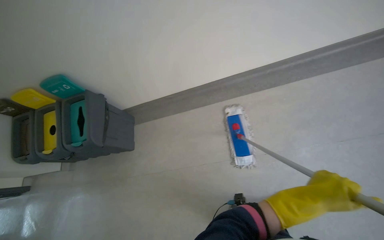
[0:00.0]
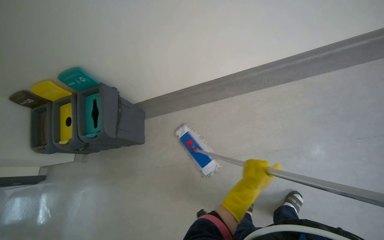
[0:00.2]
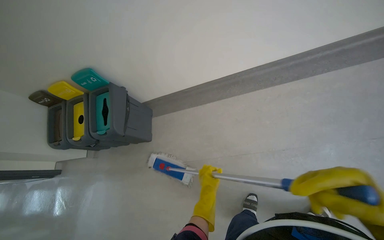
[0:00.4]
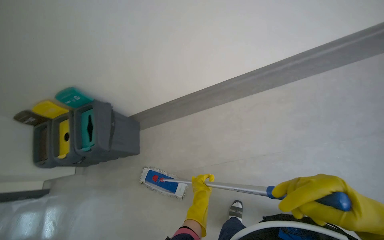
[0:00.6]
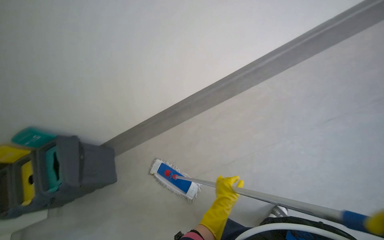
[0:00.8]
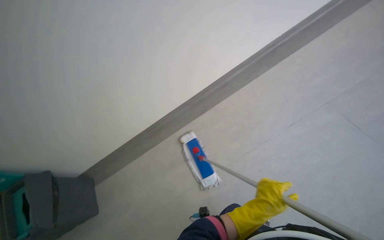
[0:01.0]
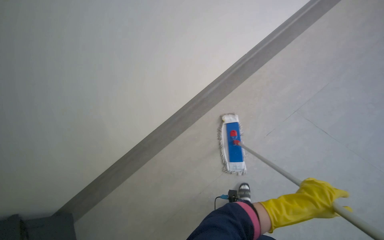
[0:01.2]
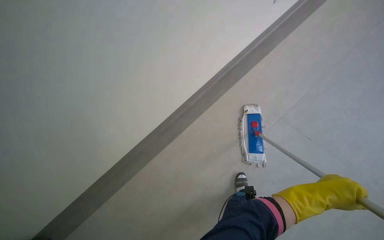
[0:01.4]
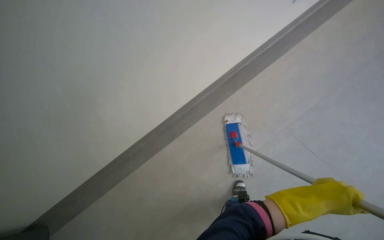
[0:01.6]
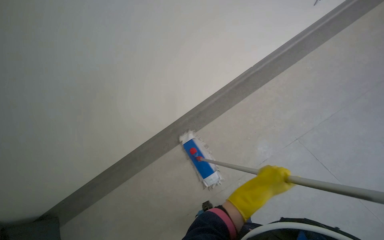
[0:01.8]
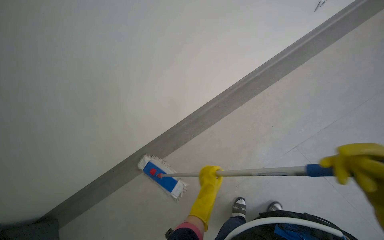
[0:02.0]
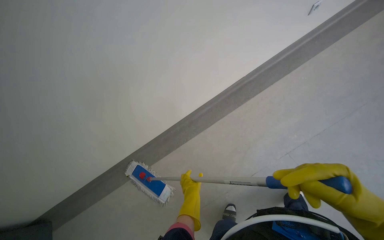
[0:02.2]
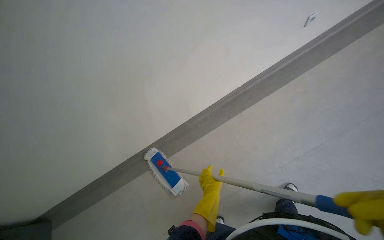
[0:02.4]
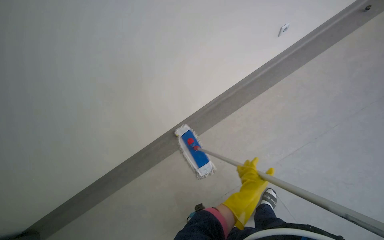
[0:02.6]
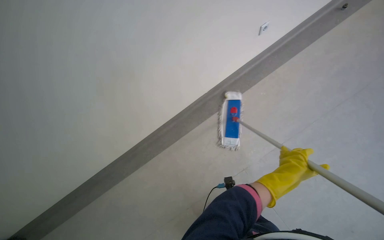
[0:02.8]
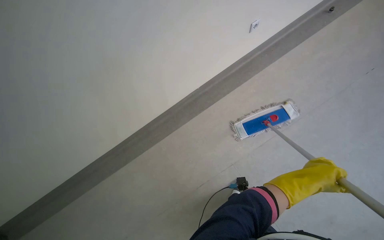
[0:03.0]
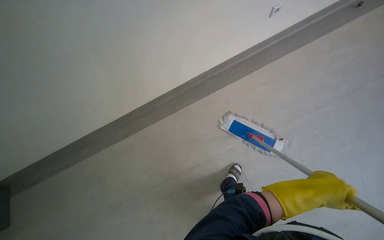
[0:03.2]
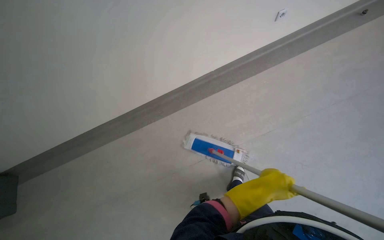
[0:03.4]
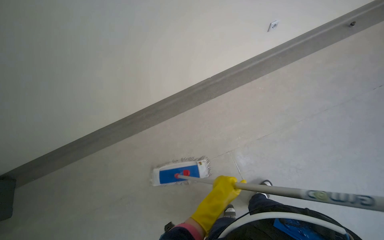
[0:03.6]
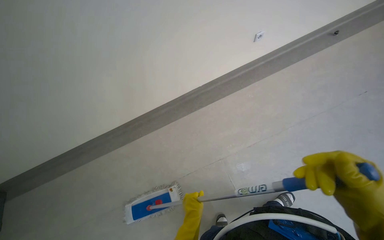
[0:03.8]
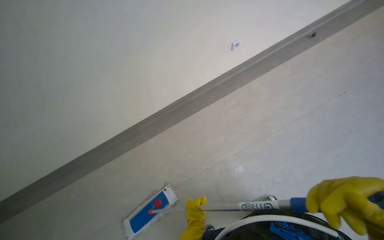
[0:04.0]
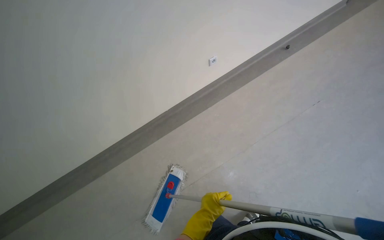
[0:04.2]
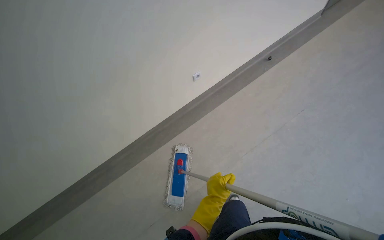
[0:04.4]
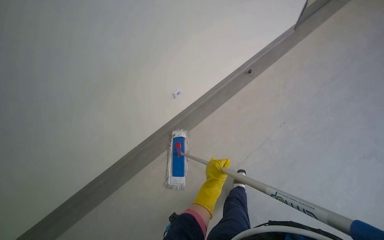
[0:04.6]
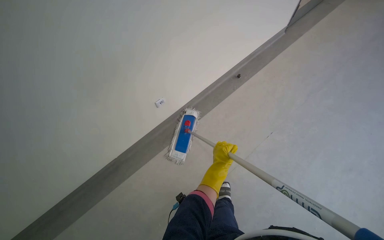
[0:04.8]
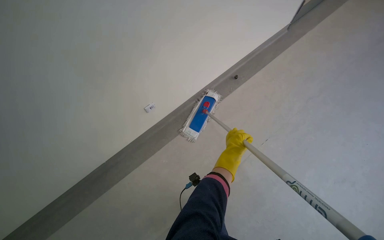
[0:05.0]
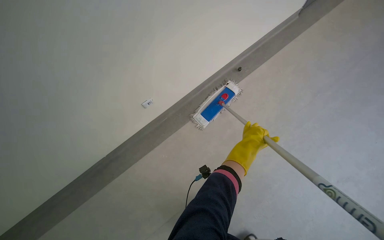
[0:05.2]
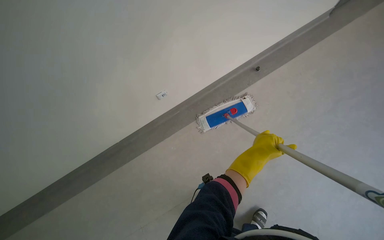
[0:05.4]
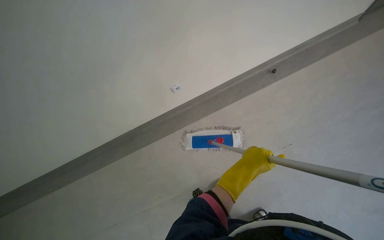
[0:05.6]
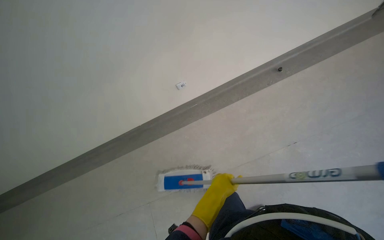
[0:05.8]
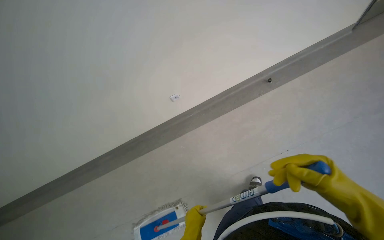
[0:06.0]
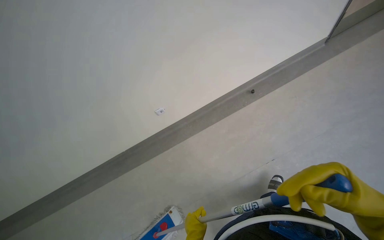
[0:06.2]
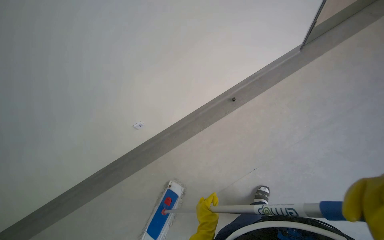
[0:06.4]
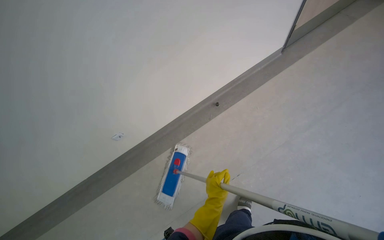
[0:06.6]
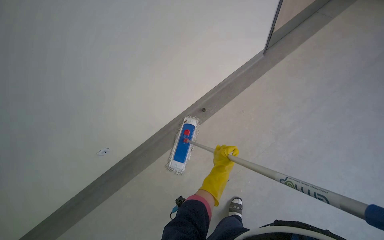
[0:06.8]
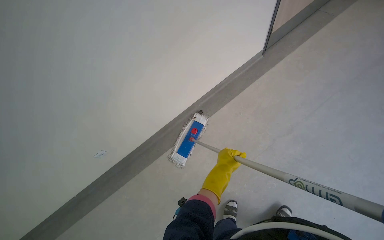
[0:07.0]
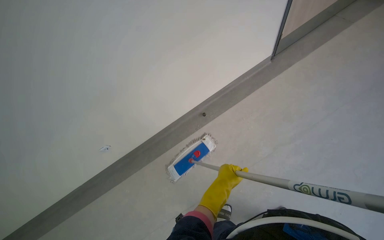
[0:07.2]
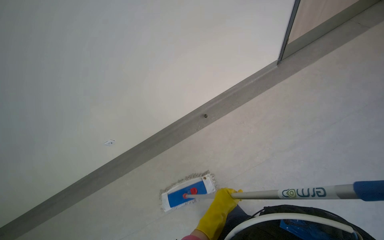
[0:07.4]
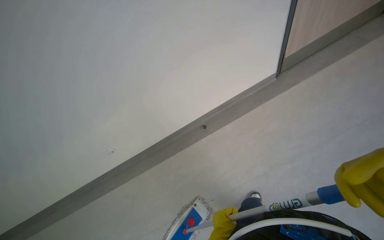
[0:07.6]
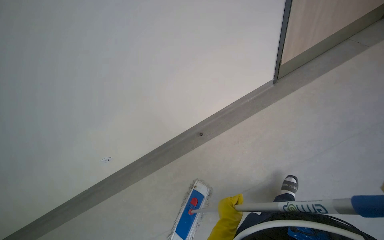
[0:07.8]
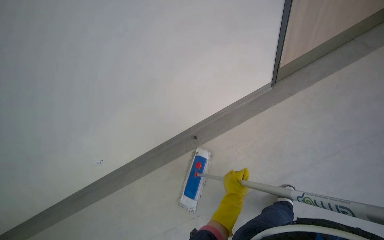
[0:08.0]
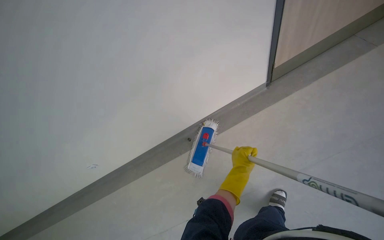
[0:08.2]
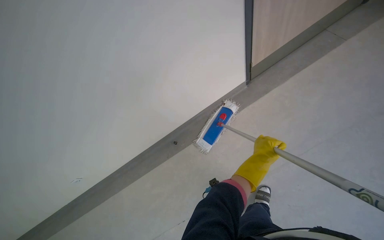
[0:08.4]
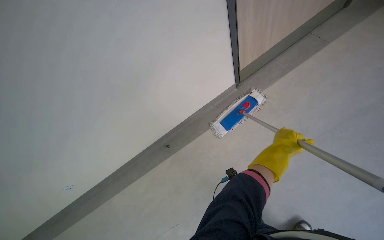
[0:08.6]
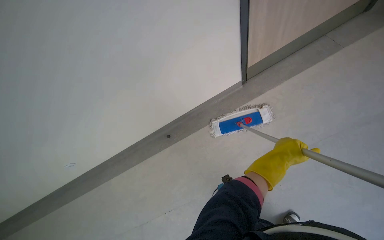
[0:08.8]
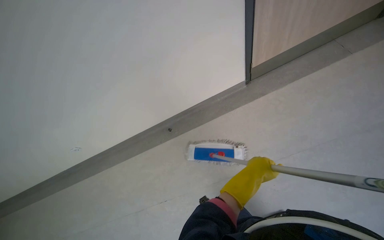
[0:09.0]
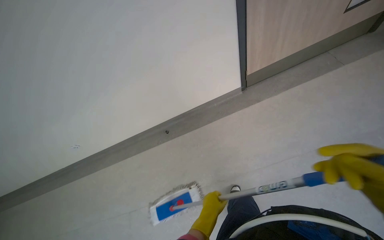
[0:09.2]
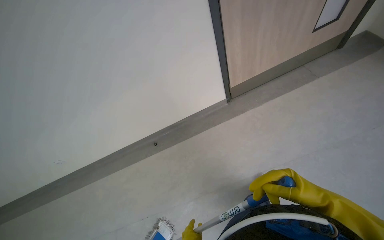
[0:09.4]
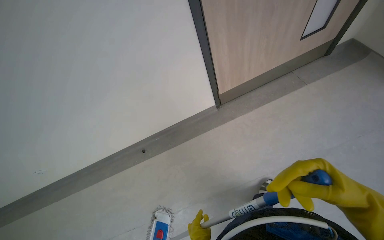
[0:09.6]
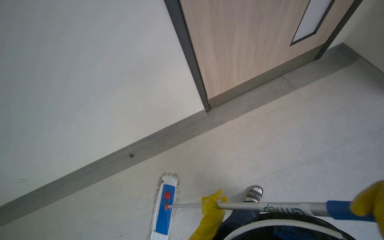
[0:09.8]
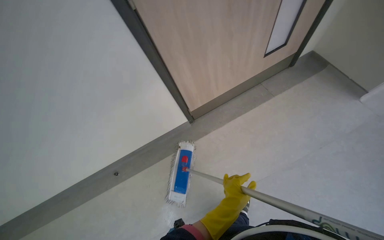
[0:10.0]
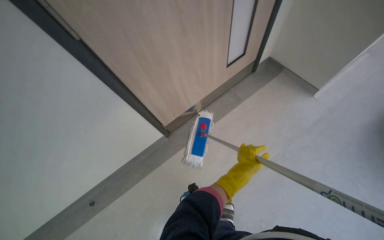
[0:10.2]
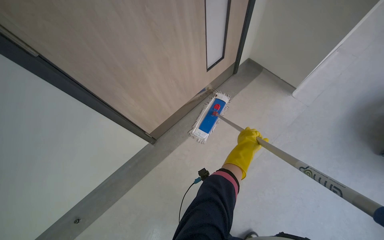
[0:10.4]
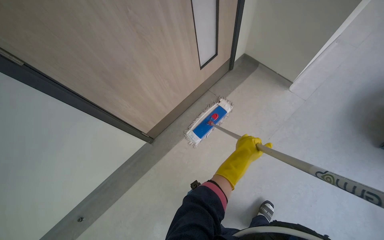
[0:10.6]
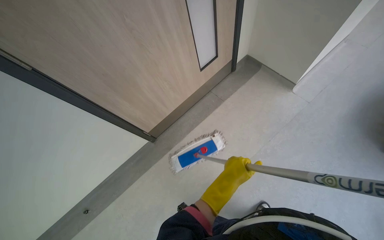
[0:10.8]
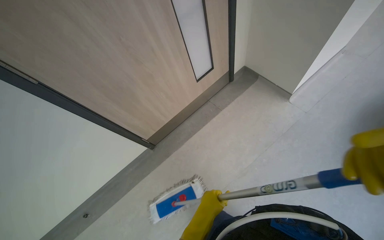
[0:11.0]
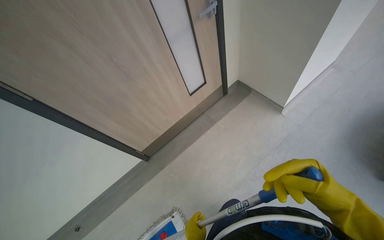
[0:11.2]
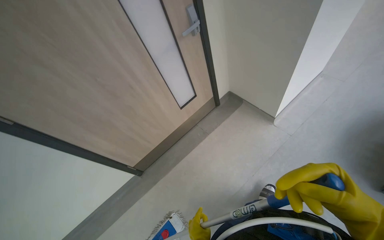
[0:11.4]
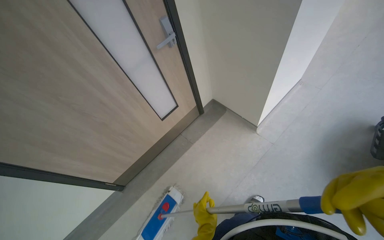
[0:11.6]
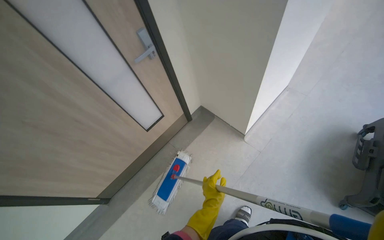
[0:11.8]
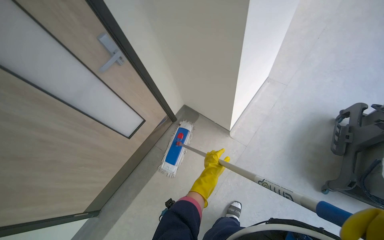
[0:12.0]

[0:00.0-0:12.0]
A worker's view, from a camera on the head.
Job: mopping floor.
The whole recording: Mopping hallway floor. The worker mops the hallway floor using a flat mop and a bucket.
0:00.0 to 0:01.6: The wearer moves to the right, approximately 50 cm.
0:01.6 to 0:03.0: The camera travels some 70 cm.
0:03.0 to 0:04.4: The camera is carried some 50 cm.
0:04.4 to 0:06.0: The head travels roughly 50 cm.
0:06.0 to 0:07.6: The head travels some 60 cm.
0:07.6 to 0:09.0: The camera travels approximately 60 cm. The camera pitches downward, by approximately 15 degrees.
0:09.0 to 0:10.4: The camera is carried some 70 cm. The wearer's head swings about 25 degrees to the right.
0:10.4 to 0:12.0: The camera is carried some 80 cm.

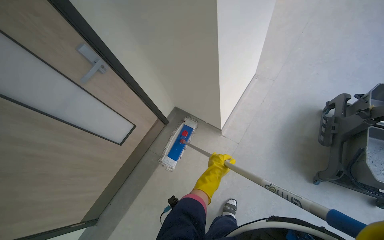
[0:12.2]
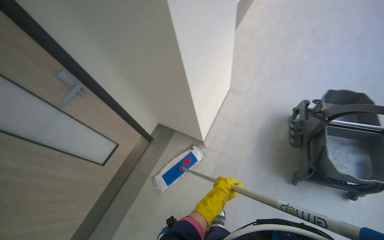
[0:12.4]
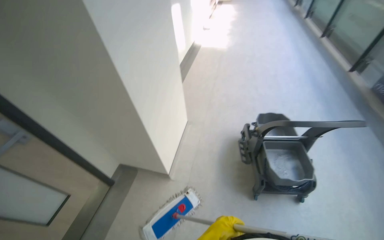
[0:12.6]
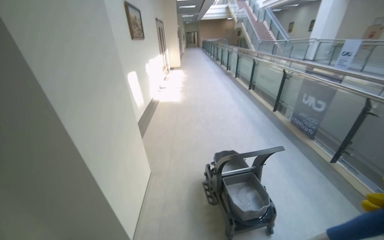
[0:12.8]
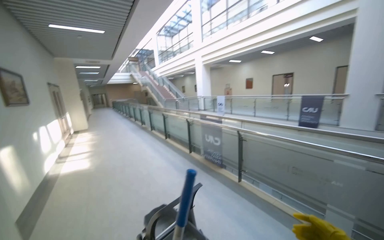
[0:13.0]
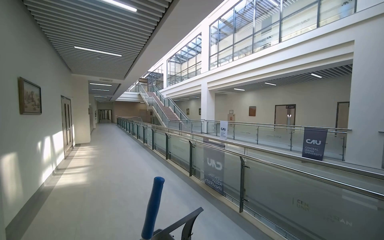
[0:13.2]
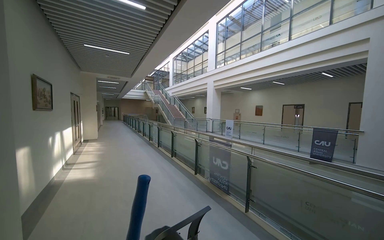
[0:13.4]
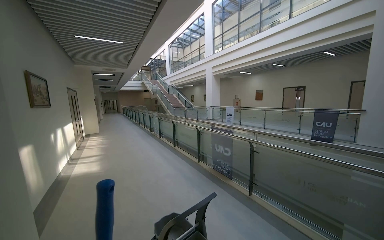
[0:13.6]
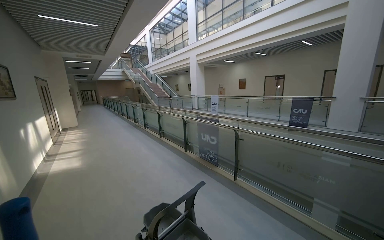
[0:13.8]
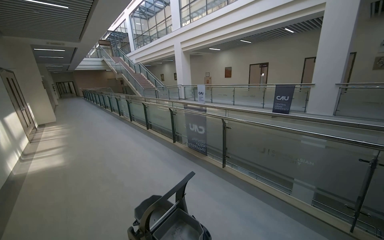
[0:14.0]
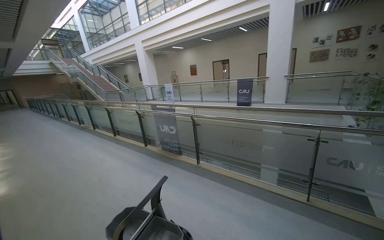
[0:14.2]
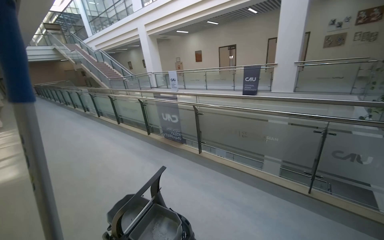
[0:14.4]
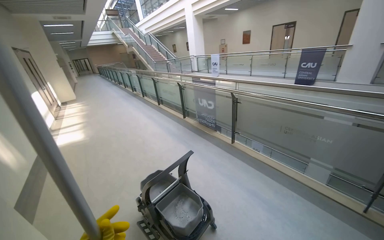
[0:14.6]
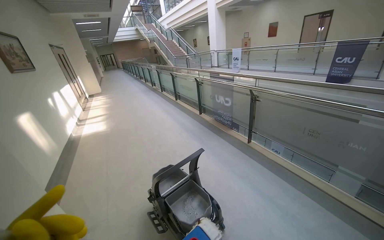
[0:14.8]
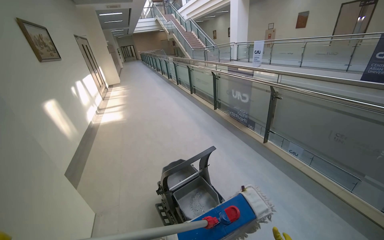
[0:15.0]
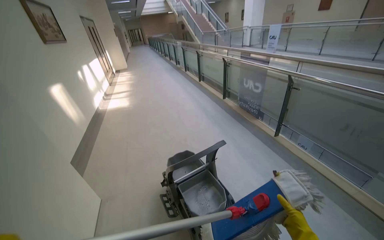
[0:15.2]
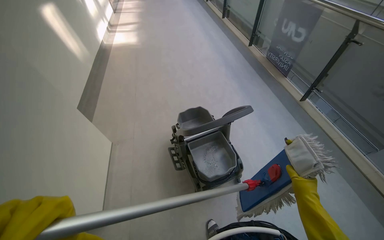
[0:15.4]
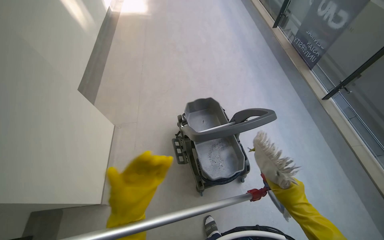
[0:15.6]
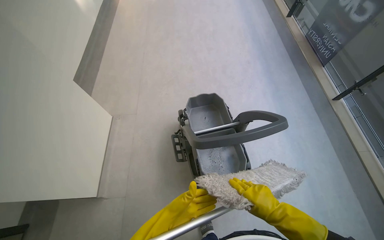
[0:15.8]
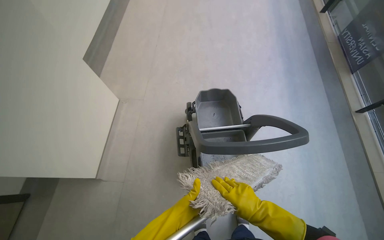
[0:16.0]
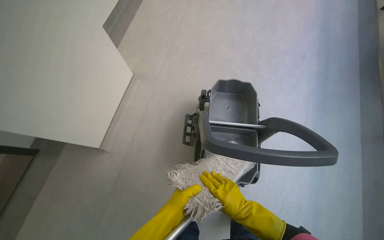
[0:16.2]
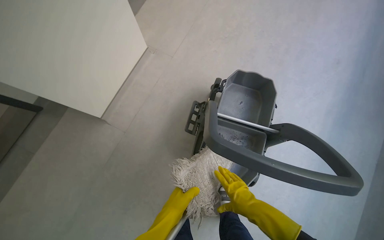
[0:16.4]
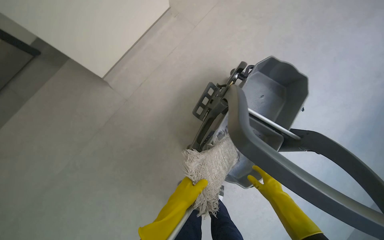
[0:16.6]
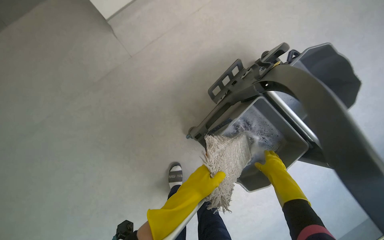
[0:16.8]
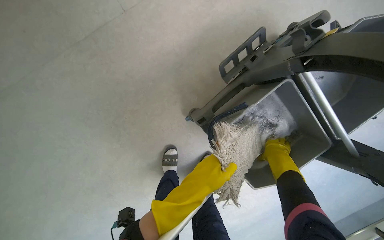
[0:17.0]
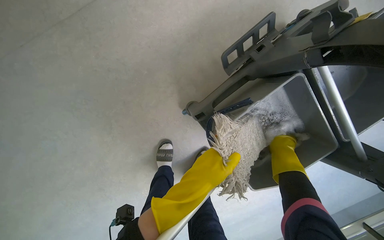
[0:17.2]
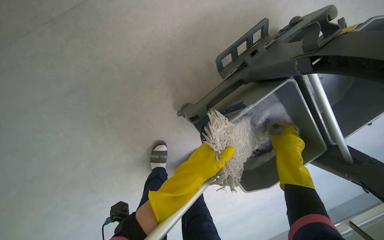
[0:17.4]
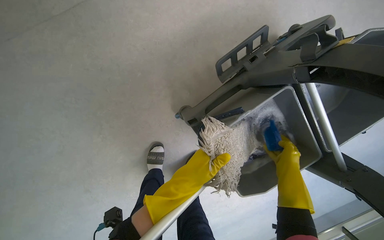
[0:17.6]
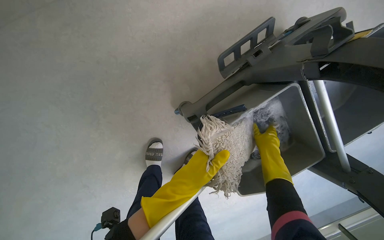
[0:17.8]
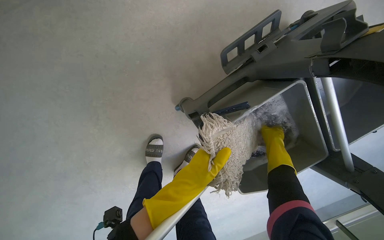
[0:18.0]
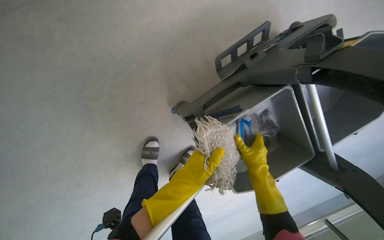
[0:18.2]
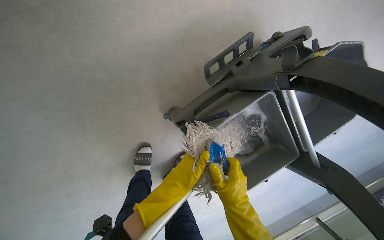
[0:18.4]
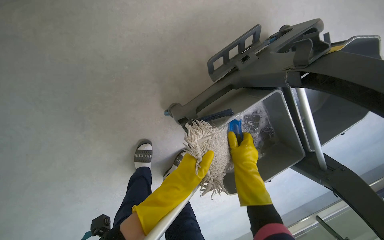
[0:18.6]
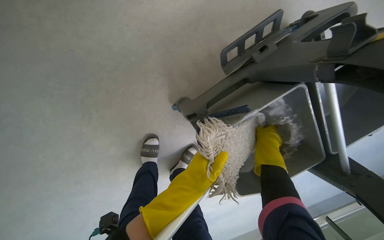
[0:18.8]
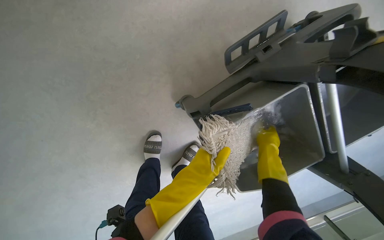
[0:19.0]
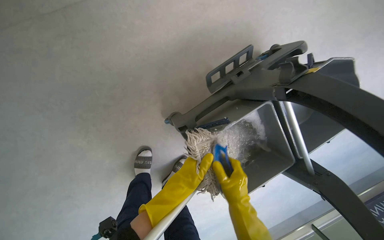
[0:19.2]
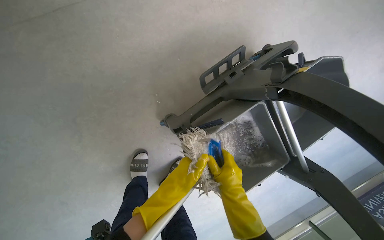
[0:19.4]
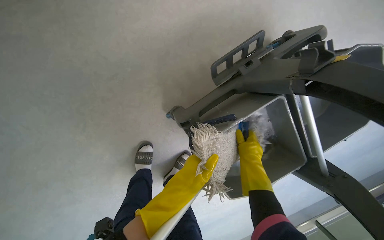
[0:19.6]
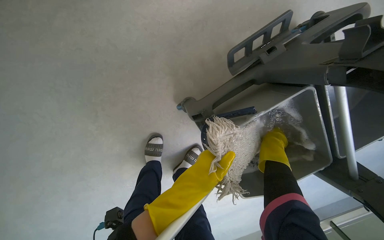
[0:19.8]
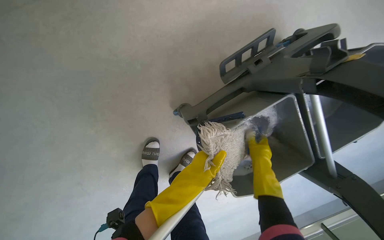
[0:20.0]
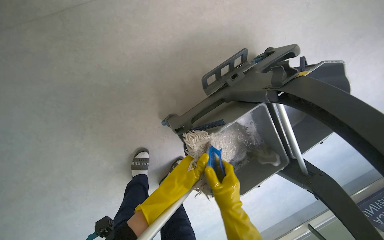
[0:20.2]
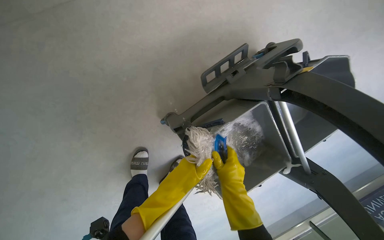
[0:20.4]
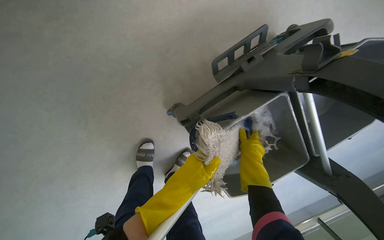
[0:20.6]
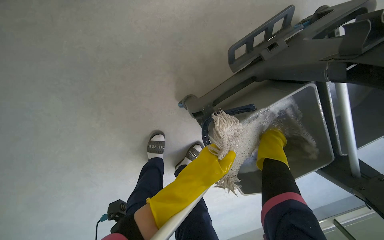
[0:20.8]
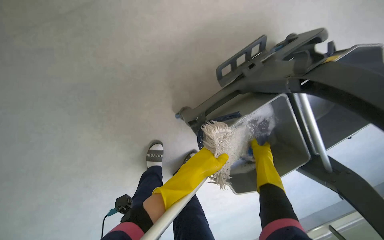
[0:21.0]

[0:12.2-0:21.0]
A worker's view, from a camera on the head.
Job: mopping floor.
The whole recording: Mopping hallway floor. The worker mops the hallway floor using a flat mop and a bucket.
0:12.2 to 0:13.6: The head rotates about 65 degrees to the right. The view tilts approximately 65 degrees upward.
0:13.6 to 0:15.2: The camera pitches downward, by approximately 25 degrees.
0:15.2 to 0:16.6: The camera is carried some 60 cm. The head turns to the left by roughly 60 degrees. The view tilts approximately 55 degrees downward.
0:16.6 to 0:18.0: The view tips downward by some 20 degrees. The scene turns some 25 degrees clockwise in the picture.
0:18.0 to 0:19.6: The right hand swings left and right, roughly 20 cm each way, with 3 reversals.
